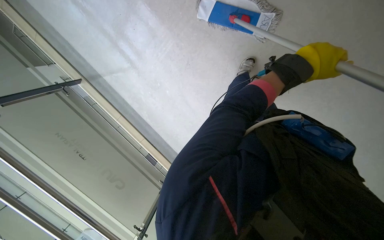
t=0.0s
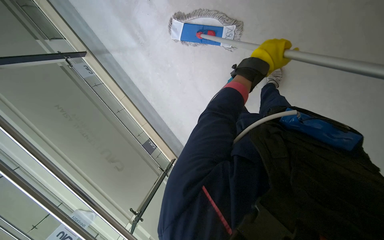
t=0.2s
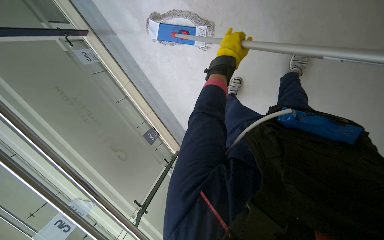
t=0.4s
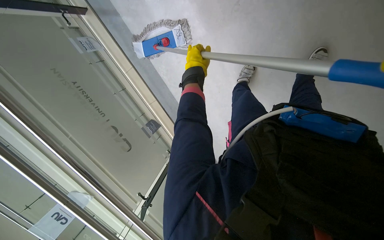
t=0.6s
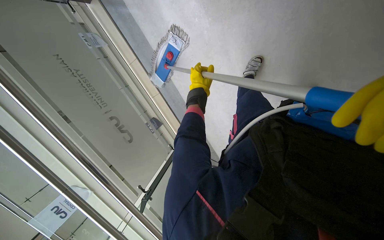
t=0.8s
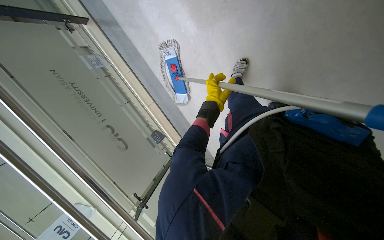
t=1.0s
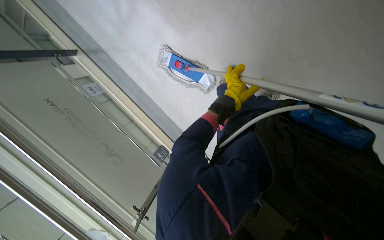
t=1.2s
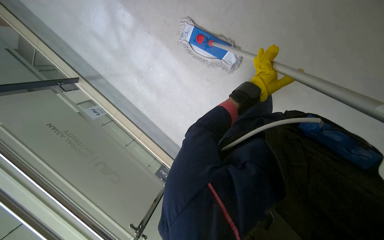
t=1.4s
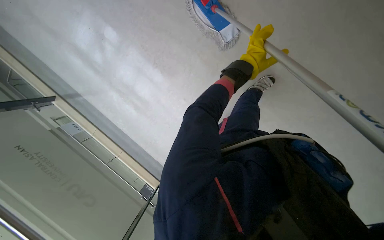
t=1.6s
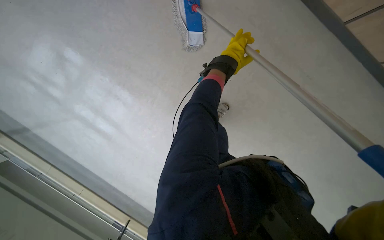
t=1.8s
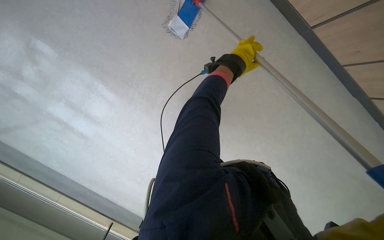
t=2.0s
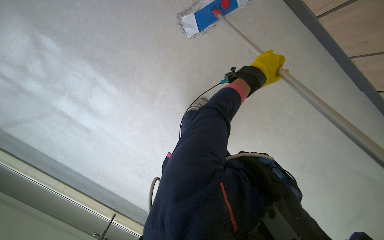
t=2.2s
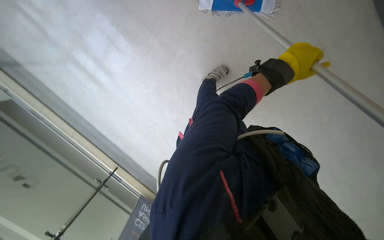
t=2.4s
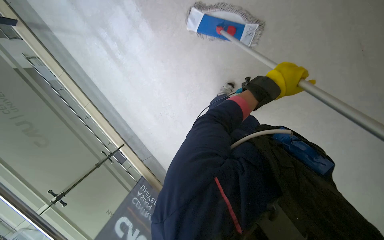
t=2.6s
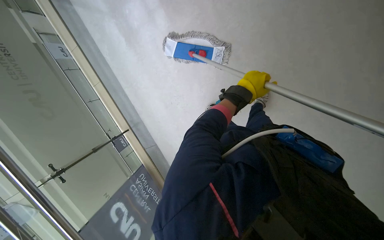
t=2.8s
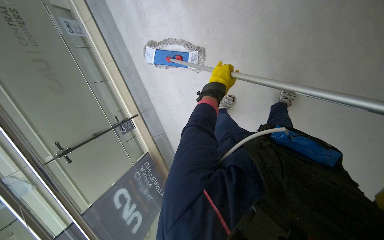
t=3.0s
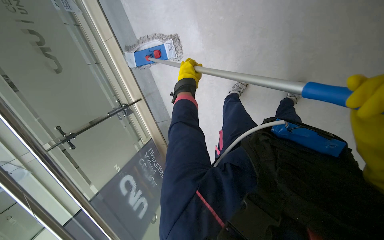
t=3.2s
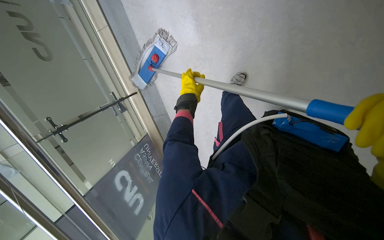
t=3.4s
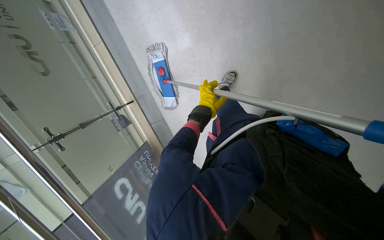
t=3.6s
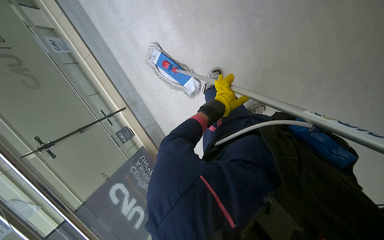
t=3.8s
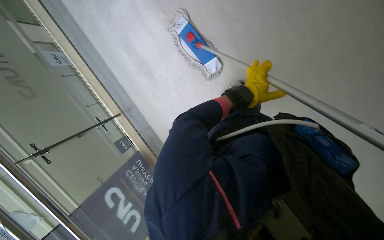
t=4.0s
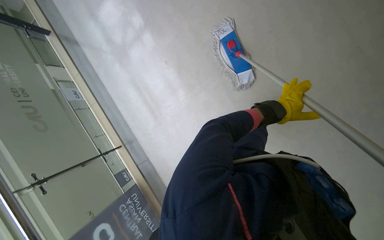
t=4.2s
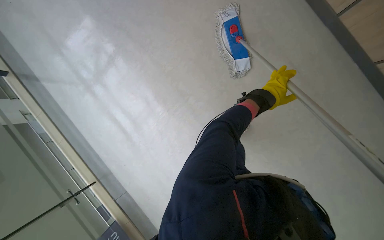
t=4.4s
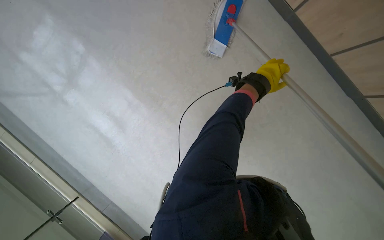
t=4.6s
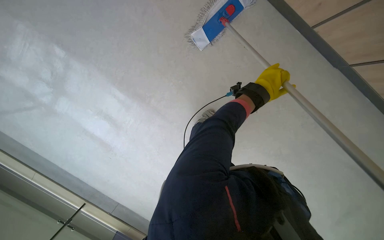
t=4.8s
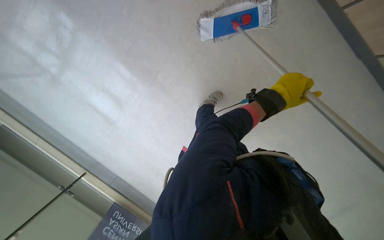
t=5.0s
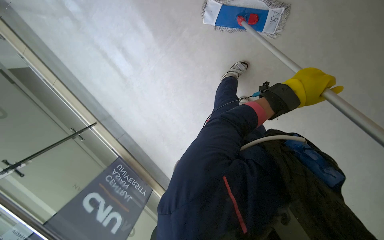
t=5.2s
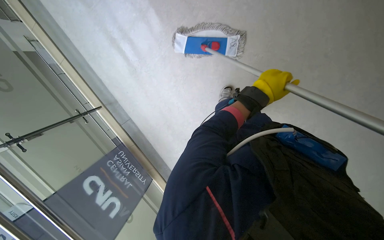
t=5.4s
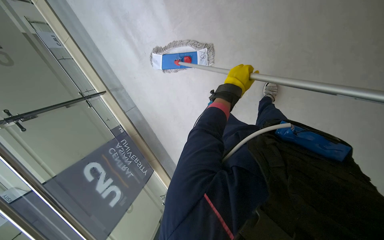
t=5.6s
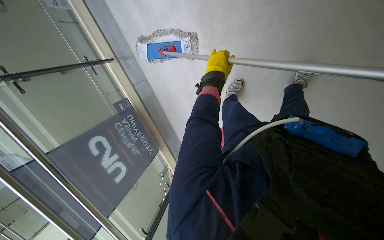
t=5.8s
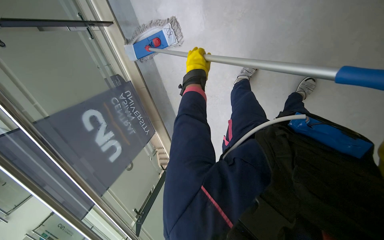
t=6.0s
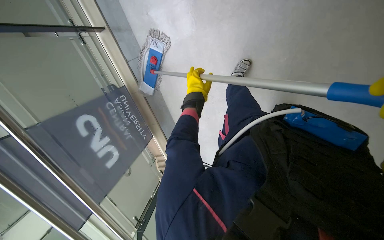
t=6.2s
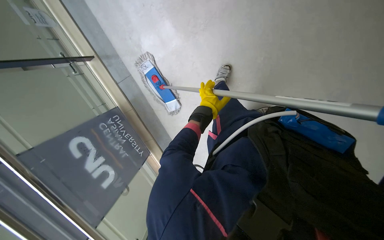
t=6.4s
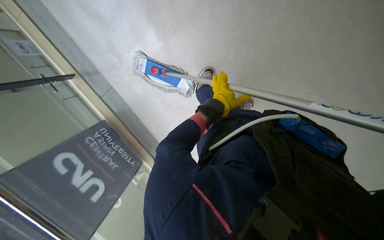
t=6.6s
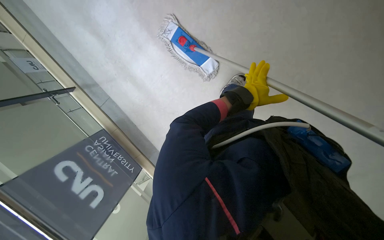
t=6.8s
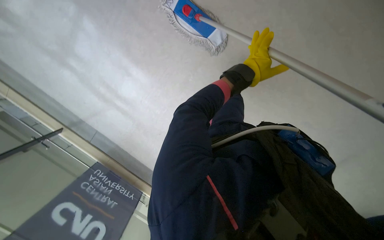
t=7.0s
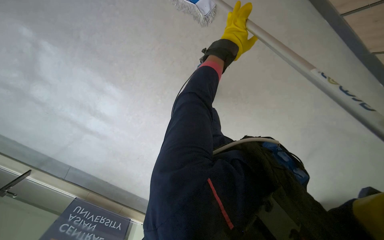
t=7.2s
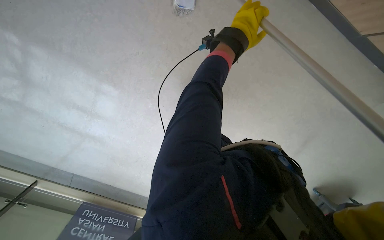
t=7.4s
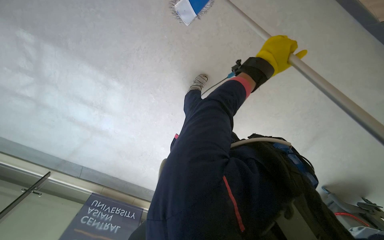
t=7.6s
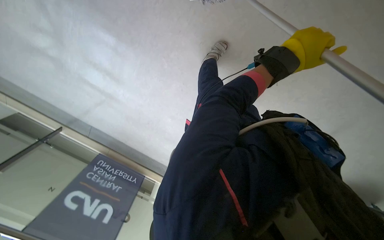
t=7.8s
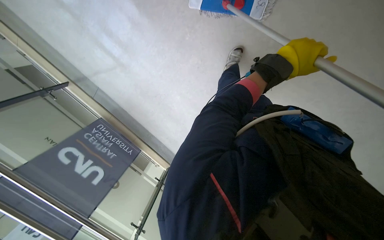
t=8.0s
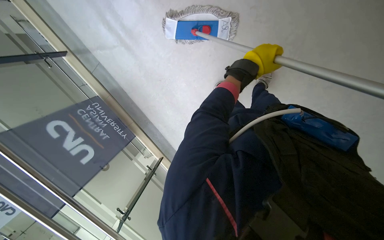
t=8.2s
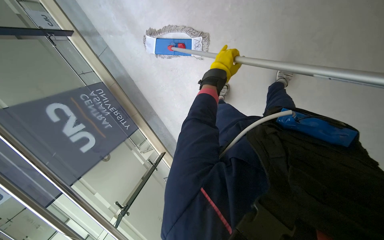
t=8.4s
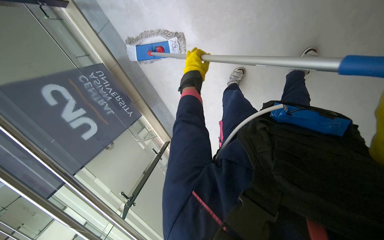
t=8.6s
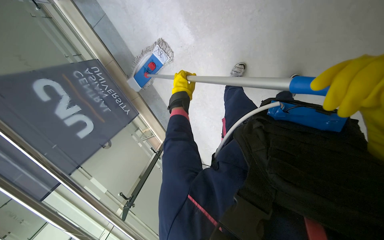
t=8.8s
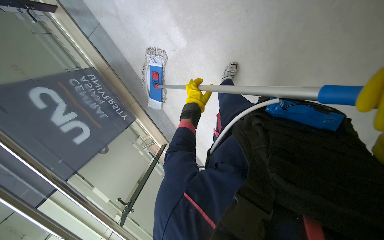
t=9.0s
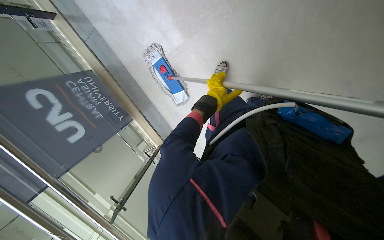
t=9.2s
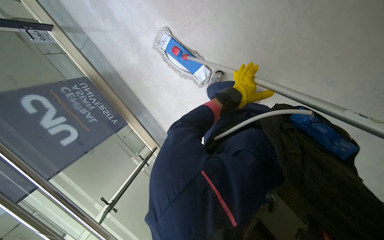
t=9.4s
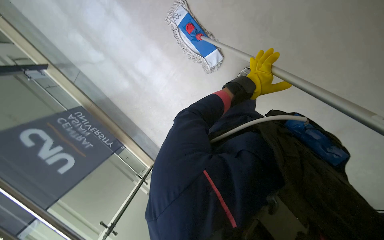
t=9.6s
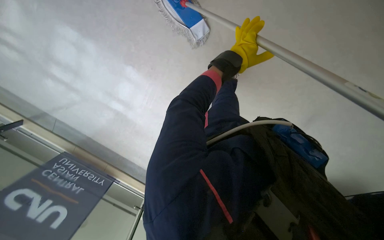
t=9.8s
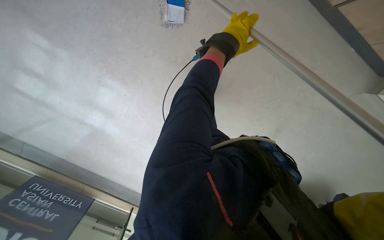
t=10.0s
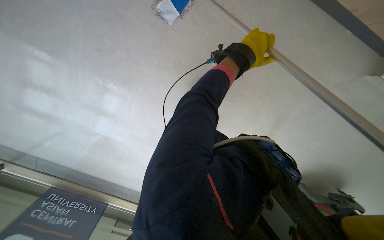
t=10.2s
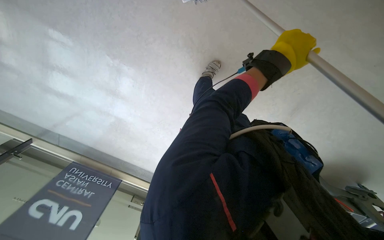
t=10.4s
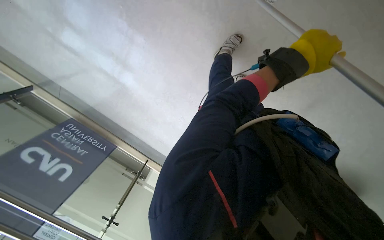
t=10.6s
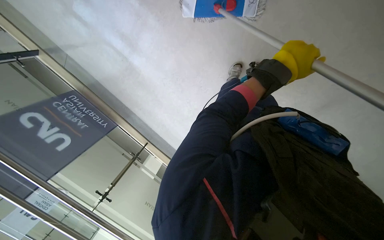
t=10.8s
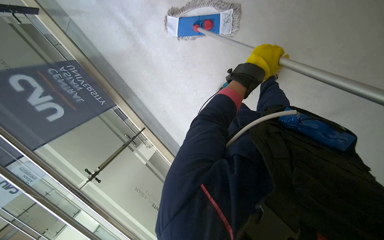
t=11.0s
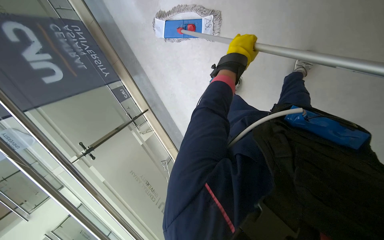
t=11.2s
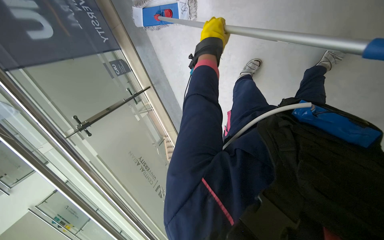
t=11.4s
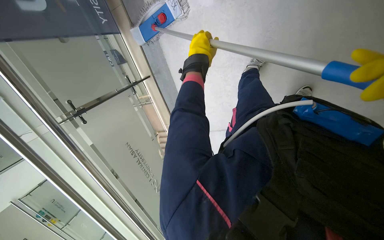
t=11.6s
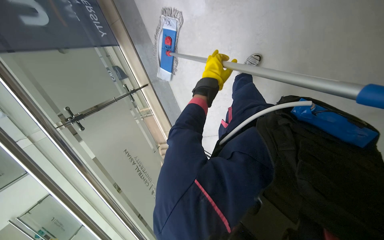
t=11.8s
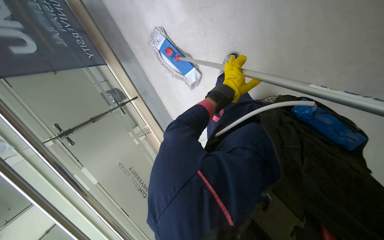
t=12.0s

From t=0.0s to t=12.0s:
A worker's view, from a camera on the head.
Job: mopping floor.
The whole recording: Mopping hallway floor. The worker mops the hallway floor, periodically wringing the mop in the bucket.
From t=0.0s to t=1.6s: The camera travels roughly 40 cm. The view tilts roughly 15 degrees upward.
From t=1.6s to t=3.0s: The camera sweeps to the right, by about 15 degrees. The left hand goes approximately 20 cm to the left and nearer to the camera.
From t=3.0s to t=4.4s: The view tilts roughly 20 degrees upward. The left hand moves to the right, about 60 cm.
From t=4.4s to t=6.0s: The head turns to the right by about 25 degrees. The wearer looks about 15 degrees further upward.
From t=7.6s to t=9.0s: The view tips upward by about 10 degrees. The left hand is displaced down the picture, farther from the camera and to the left by about 40 cm.

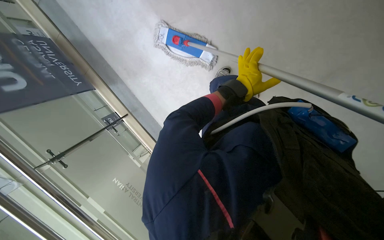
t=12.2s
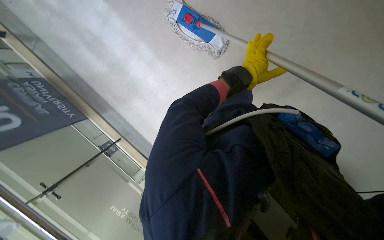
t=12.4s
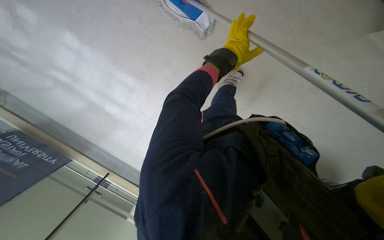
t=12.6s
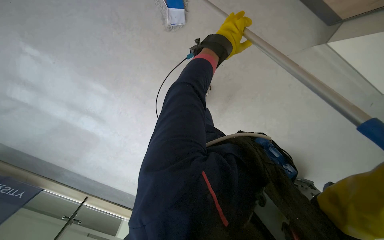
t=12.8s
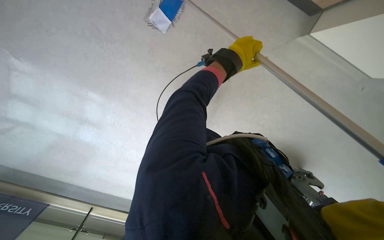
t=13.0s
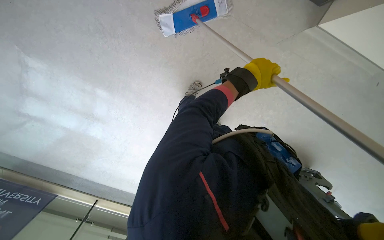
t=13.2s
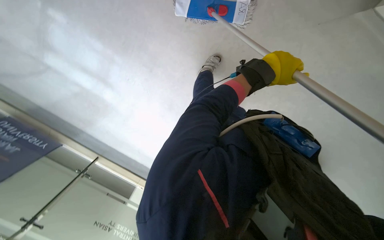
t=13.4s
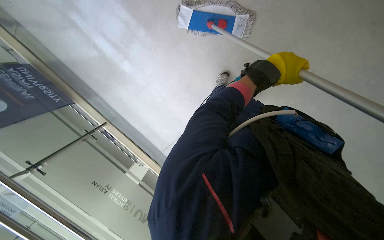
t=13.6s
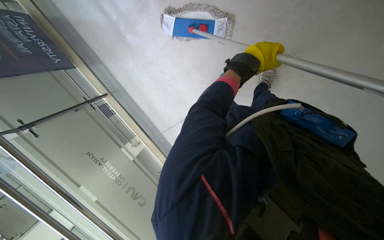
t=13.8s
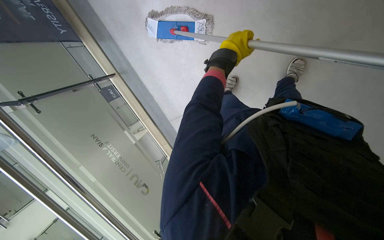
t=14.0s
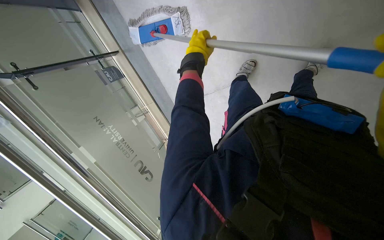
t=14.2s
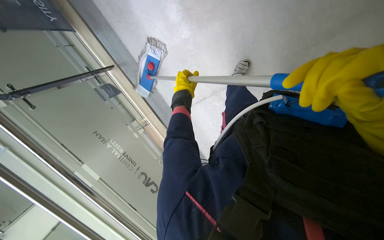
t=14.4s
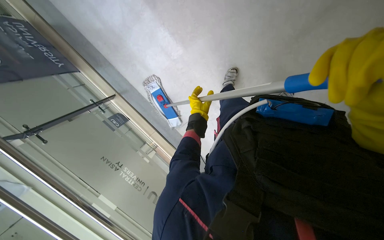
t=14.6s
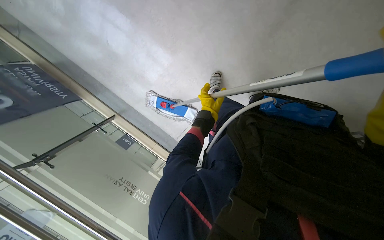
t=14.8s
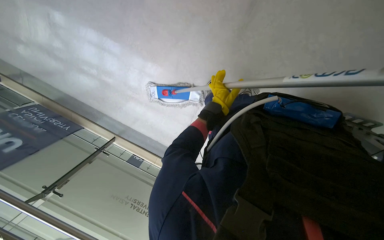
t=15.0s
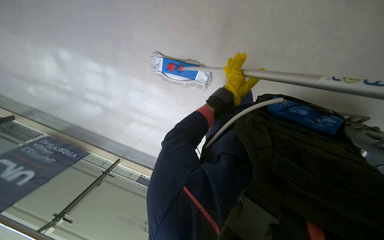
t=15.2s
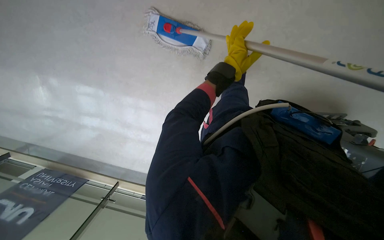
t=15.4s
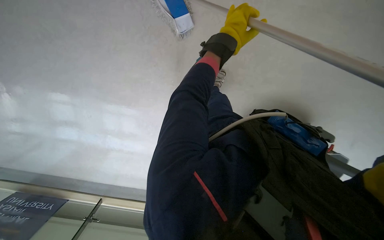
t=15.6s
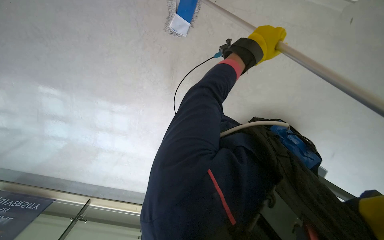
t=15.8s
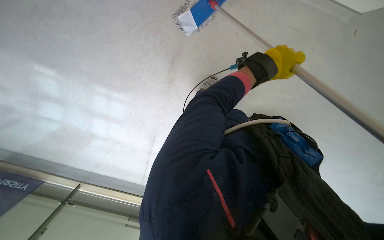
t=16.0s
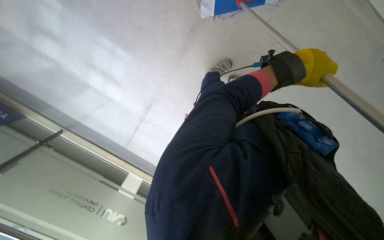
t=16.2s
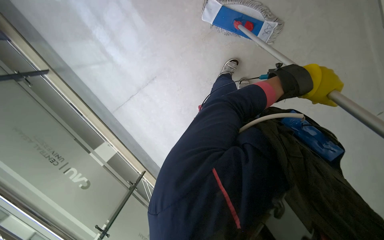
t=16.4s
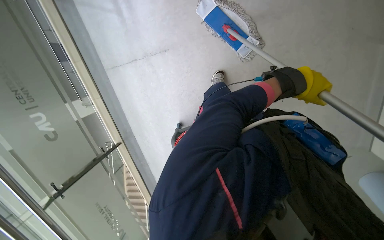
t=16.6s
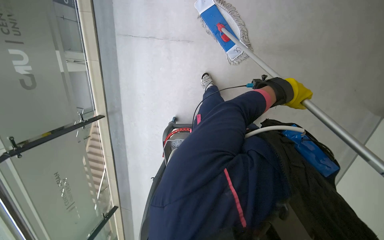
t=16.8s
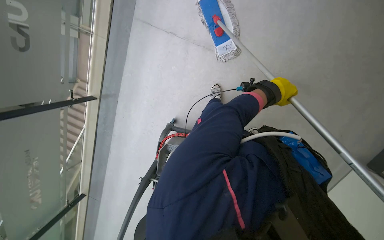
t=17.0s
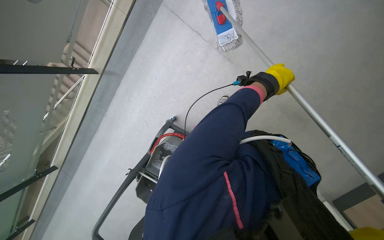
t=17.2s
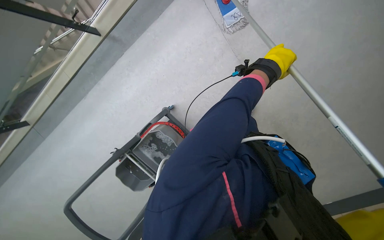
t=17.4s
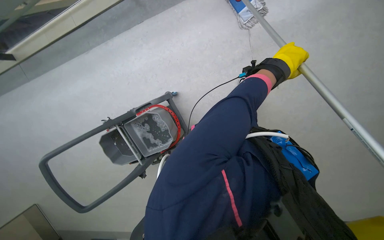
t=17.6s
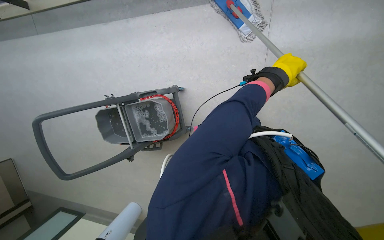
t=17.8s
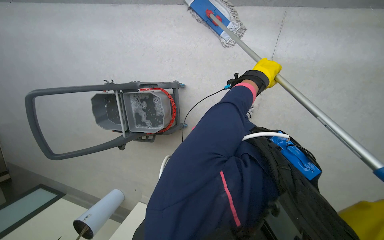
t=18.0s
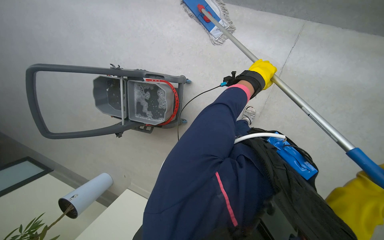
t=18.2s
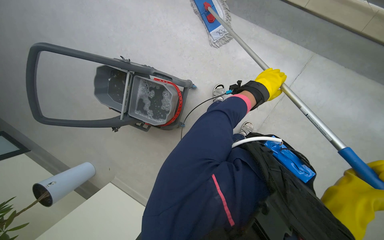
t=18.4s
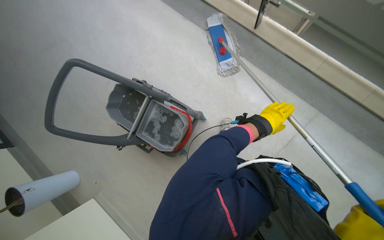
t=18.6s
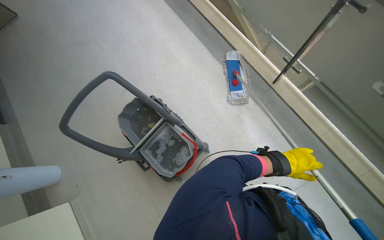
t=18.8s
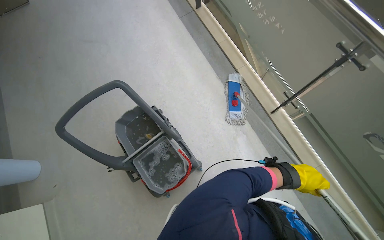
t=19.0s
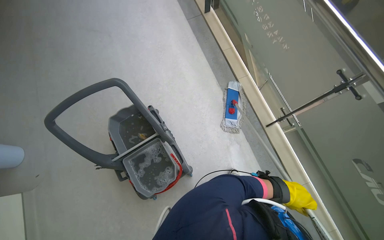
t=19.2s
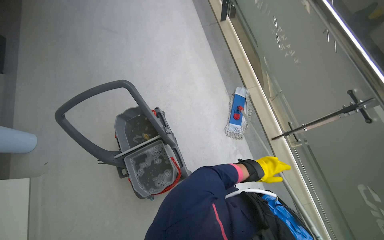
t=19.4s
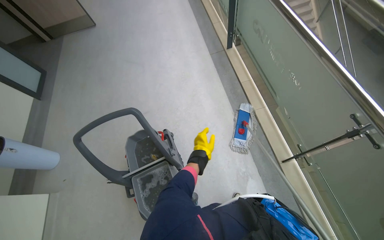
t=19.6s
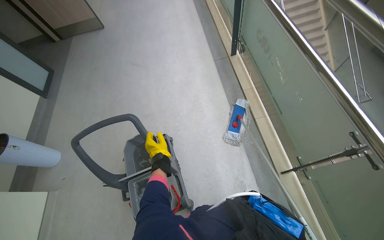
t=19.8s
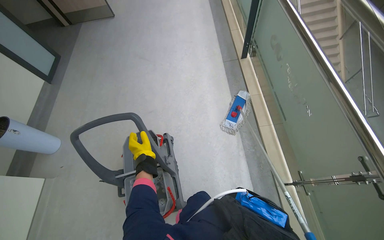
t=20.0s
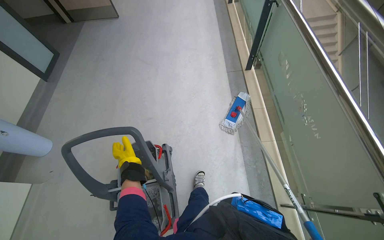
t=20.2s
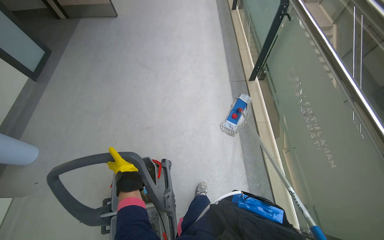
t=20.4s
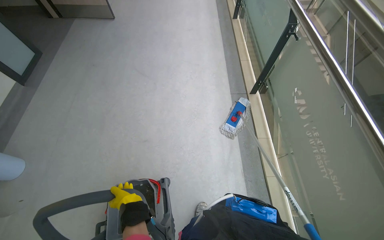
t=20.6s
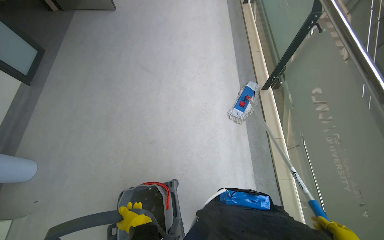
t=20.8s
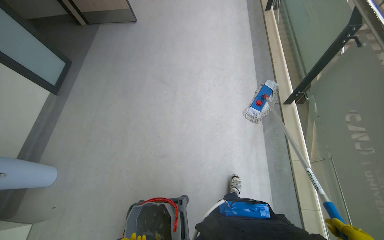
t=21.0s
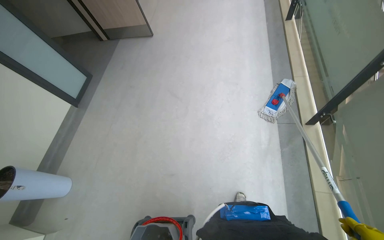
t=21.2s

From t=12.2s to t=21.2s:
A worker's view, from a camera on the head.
Job: mopping floor.
The whole recording: Mopping hallway floor. The worker mops the hallway floor, periodically wringing the mop in the bucket.
From t=13.8s to t=15.2s: The view tips upward by approximately 15 degrees. The scene turns roughly 35 degrees counterclockwise in the picture.
From t=15.2s to t=16.6s: Everything in view rotates roughly 30 degrees clockwise. The left hand goes about 15 cm nearer to the camera.
From t=16.6s to t=18.2s: The scene turns about 40 degrees clockwise in the picture. The left hand moves farther from the camera and to the left, roughly 25 cm.
From t=18.2s to t=19.8s: The wearer moves approximately 60 cm. The view tips upward by about 25 degrees. Everything in view rotates about 60 degrees clockwise.
From t=19.8s to t=21.2s: The camera is carried approximately 90 cm.
